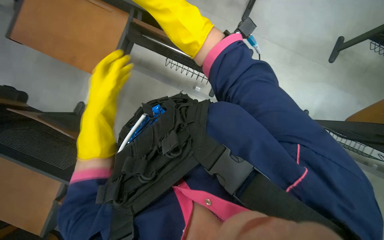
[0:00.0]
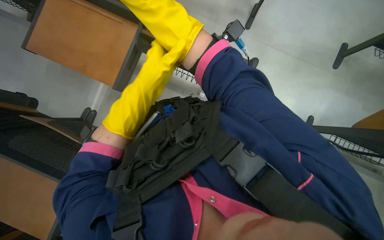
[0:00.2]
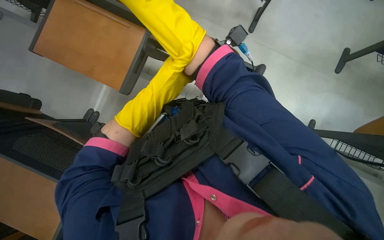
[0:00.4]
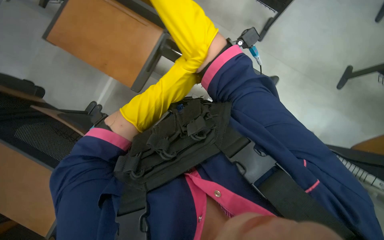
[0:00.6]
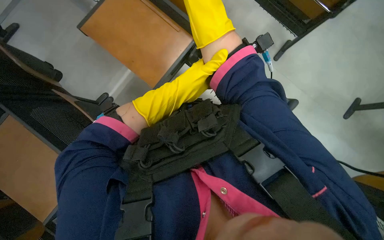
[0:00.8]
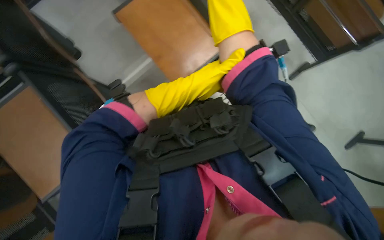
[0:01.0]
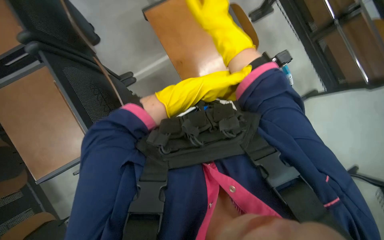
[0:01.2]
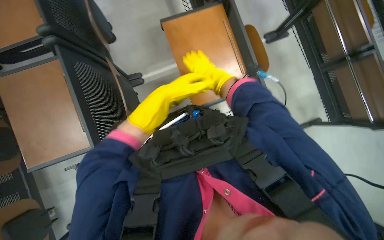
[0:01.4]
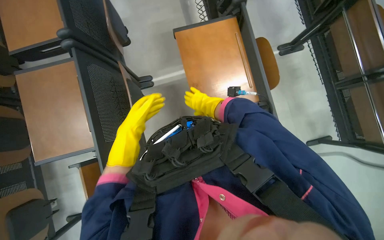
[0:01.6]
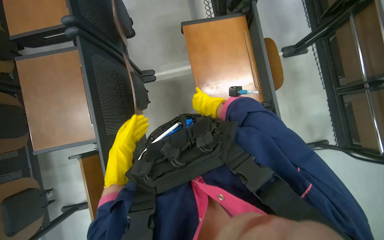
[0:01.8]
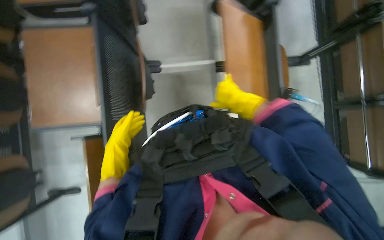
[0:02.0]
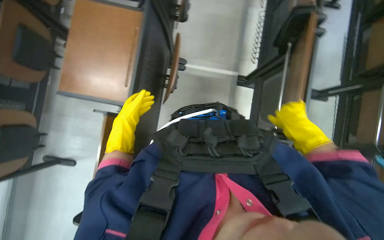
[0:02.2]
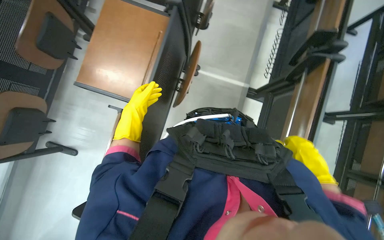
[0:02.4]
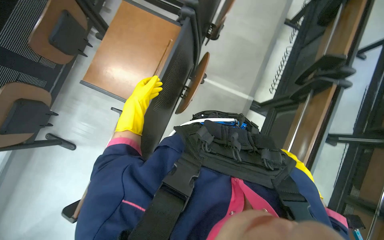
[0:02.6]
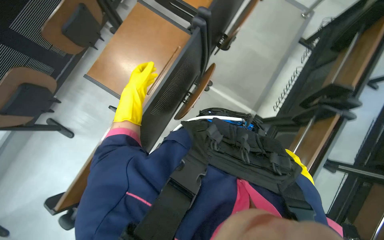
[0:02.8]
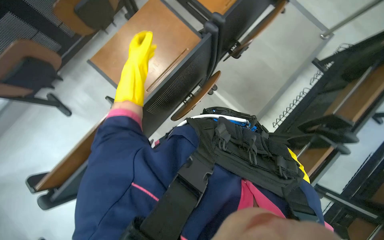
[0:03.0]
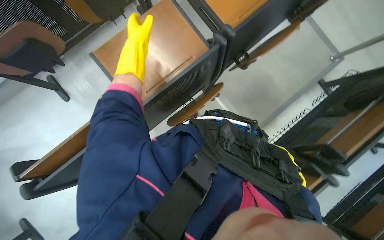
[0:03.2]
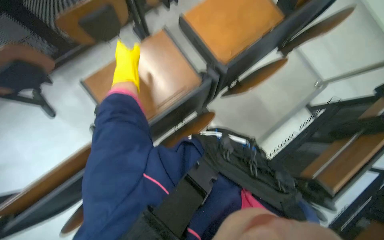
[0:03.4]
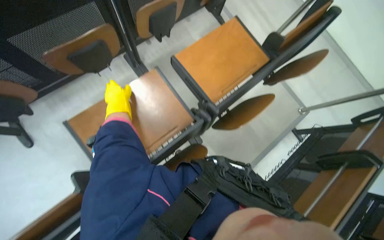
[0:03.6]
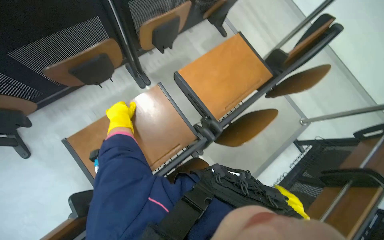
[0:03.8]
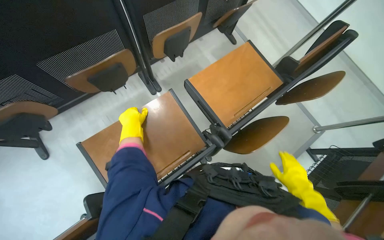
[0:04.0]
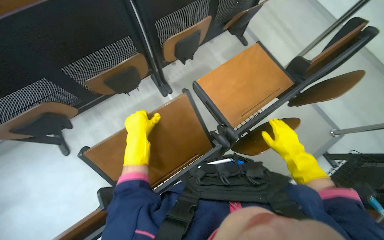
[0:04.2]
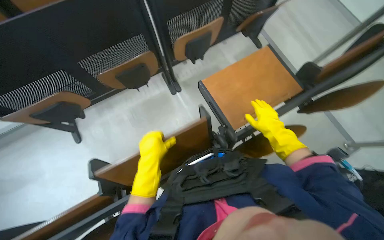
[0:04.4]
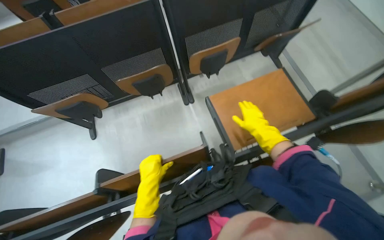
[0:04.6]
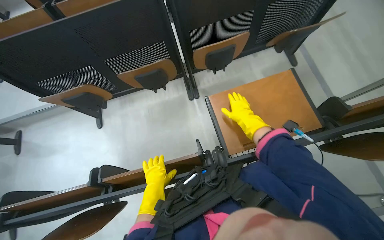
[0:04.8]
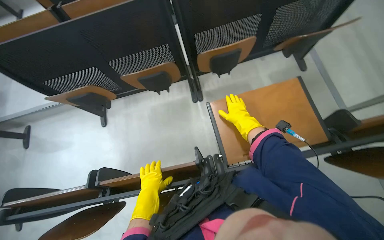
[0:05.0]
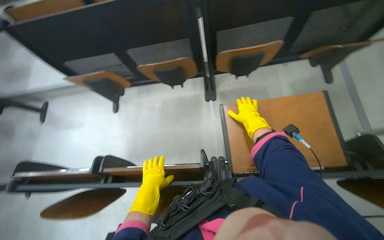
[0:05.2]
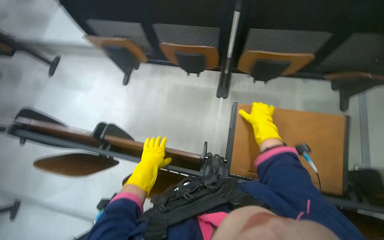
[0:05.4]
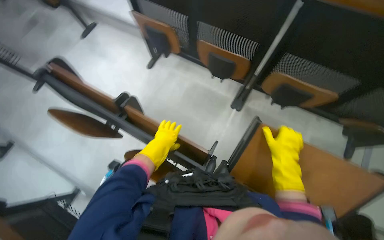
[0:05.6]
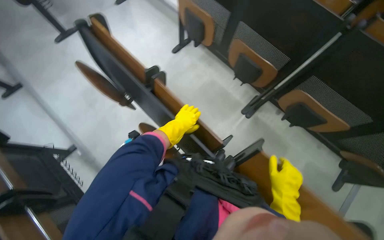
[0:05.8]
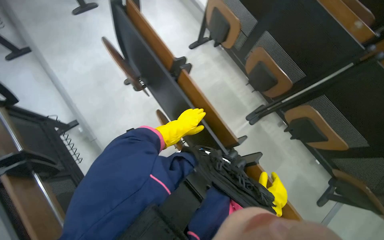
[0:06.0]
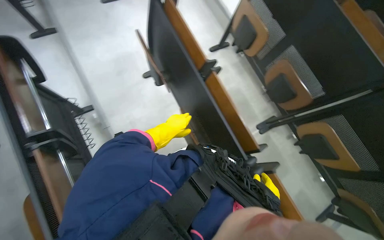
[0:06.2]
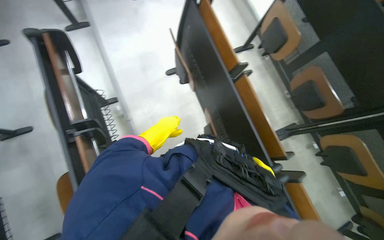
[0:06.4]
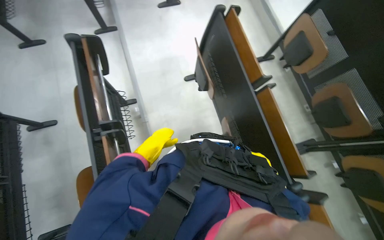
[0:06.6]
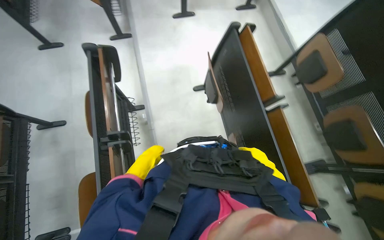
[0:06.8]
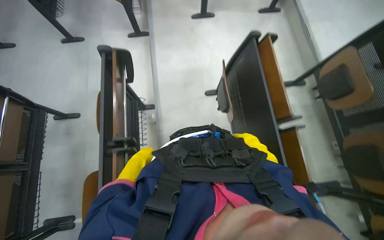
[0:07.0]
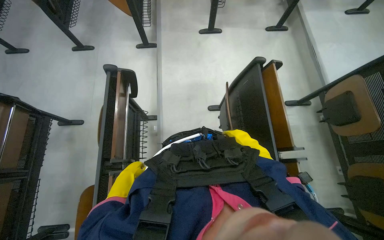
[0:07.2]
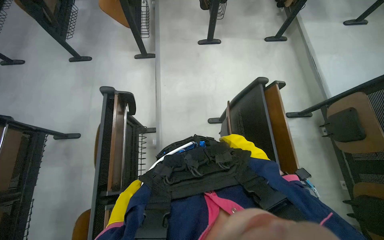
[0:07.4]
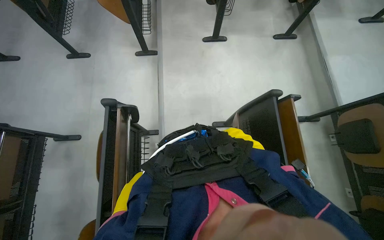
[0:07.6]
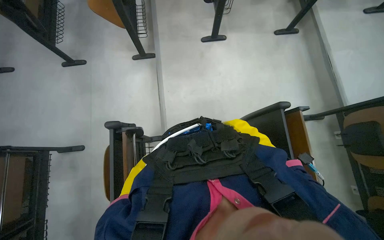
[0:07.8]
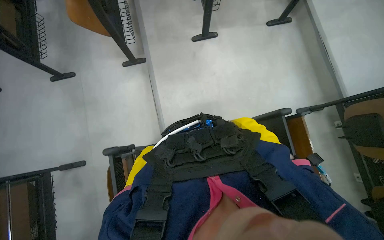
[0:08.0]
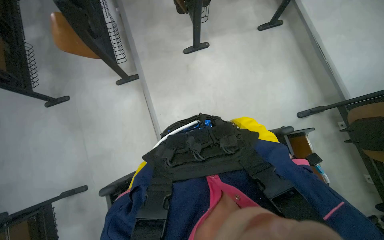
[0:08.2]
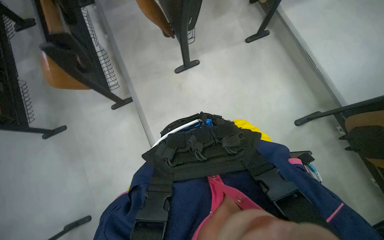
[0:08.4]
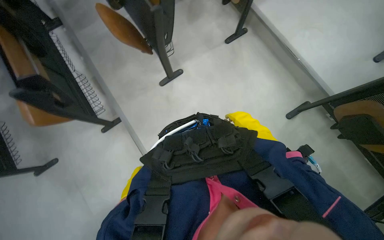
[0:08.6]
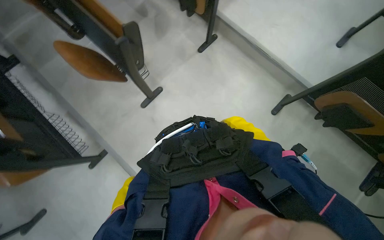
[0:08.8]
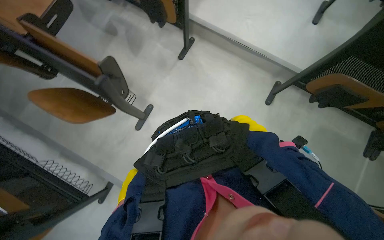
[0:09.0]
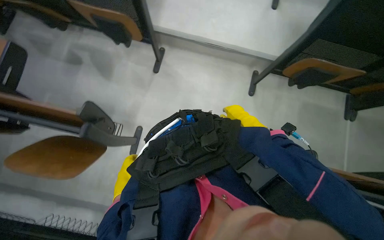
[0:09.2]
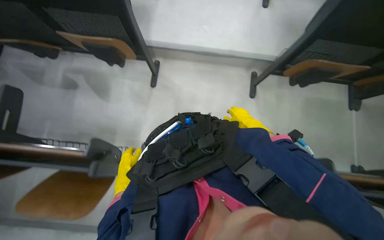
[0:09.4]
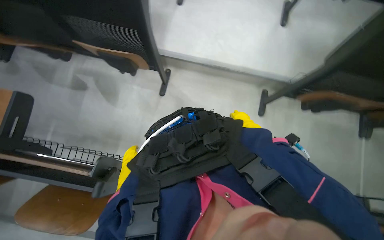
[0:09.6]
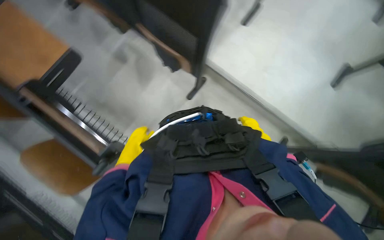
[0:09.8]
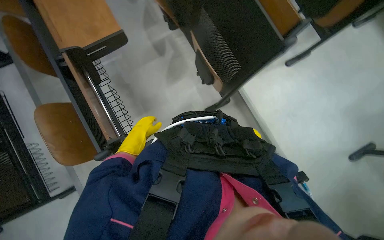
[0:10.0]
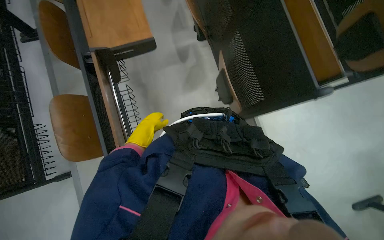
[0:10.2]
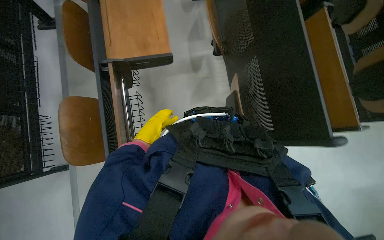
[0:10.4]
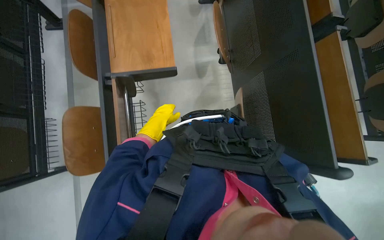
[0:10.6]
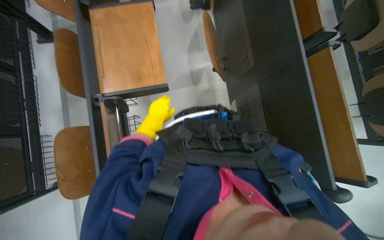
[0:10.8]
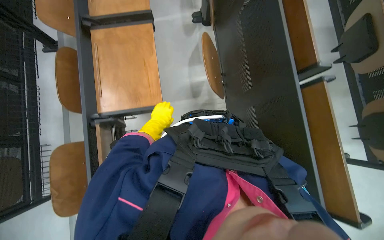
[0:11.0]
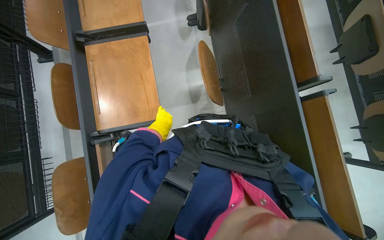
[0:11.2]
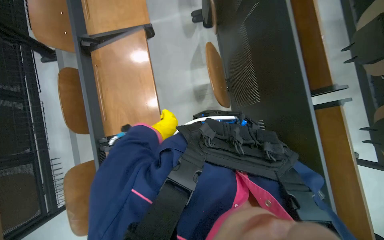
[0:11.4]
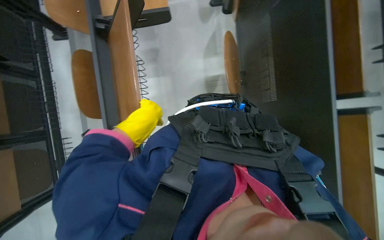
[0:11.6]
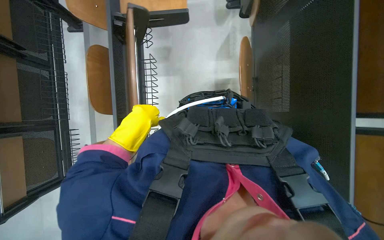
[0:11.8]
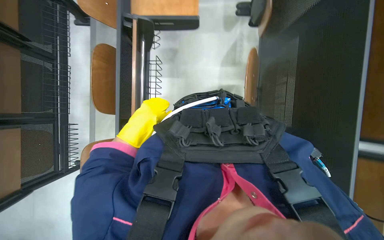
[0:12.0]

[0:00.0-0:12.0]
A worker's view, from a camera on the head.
Job: preparing cleaning supplies.
The whole recording: Preparing desks for mopping. The worker arranges the desks to make it easier to mop the floor.
0.0 to 1.6 s: The camera pitches upward, by roughly 15 degrees.
1.6 to 3.0 s: Everything in view rotates about 55 degrees clockwise.
3.0 to 4.4 s: The view tilts some 20 degrees upward.
4.4 to 6.0 s: The wearer's head swings about 85 degrees to the left.
6.0 to 7.6 s: The camera is carried approximately 70 cm. The wearer's head swings some 35 degrees to the left.
7.6 to 9.0 s: The head travels approximately 90 cm. The scene turns approximately 55 degrees counterclockwise in the picture.
9.0 to 10.4 s: The camera pitches upward, by roughly 15 degrees.
10.4 to 12.0 s: The left hand heads nearer to the camera, covering about 10 cm.

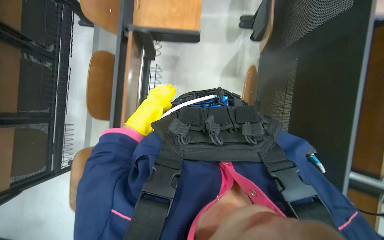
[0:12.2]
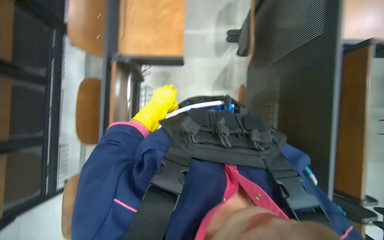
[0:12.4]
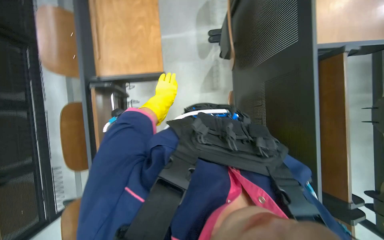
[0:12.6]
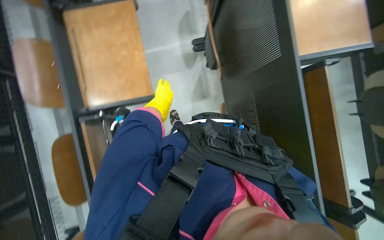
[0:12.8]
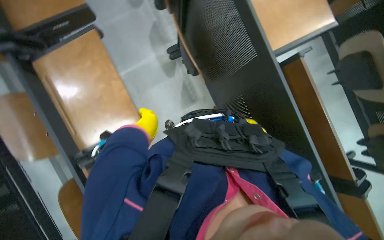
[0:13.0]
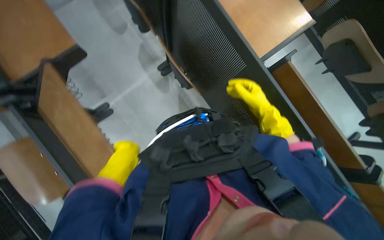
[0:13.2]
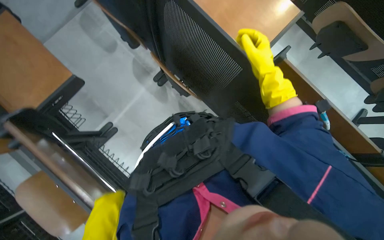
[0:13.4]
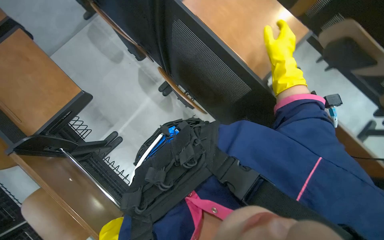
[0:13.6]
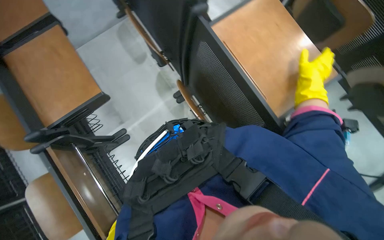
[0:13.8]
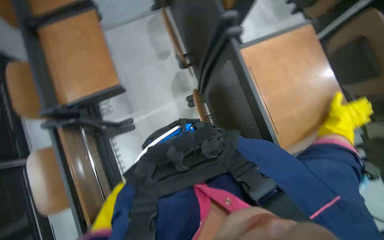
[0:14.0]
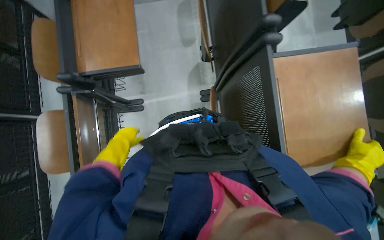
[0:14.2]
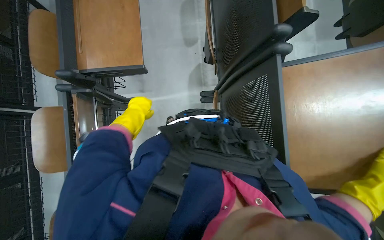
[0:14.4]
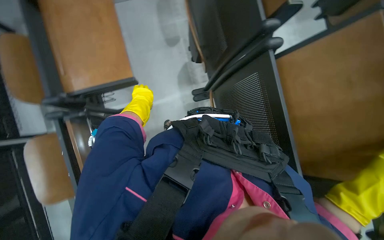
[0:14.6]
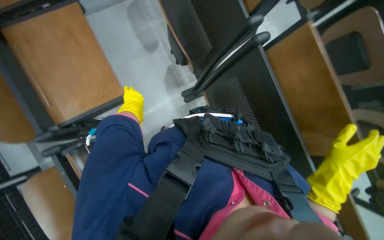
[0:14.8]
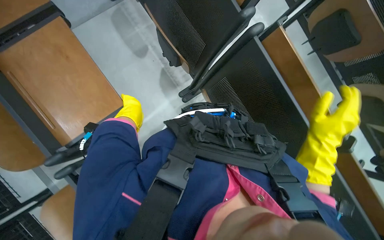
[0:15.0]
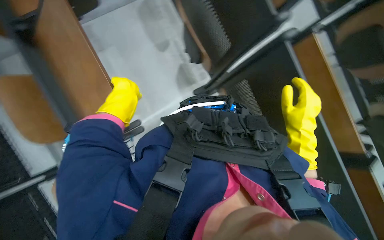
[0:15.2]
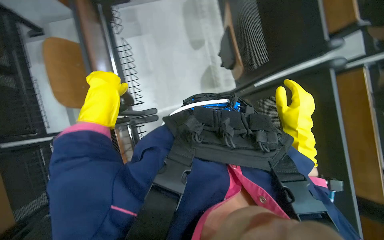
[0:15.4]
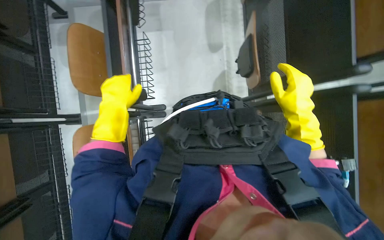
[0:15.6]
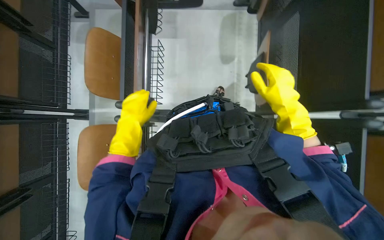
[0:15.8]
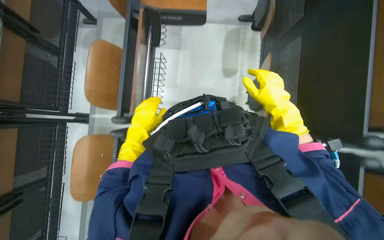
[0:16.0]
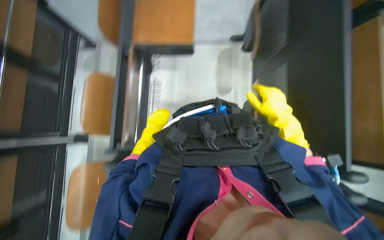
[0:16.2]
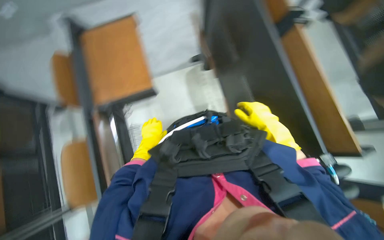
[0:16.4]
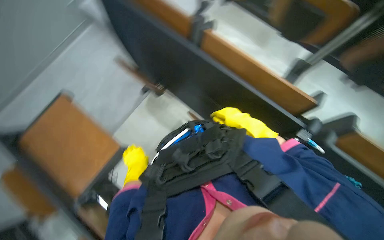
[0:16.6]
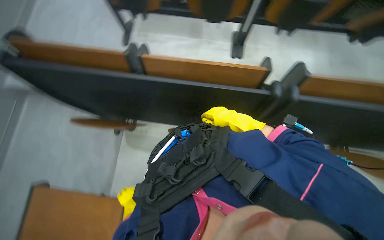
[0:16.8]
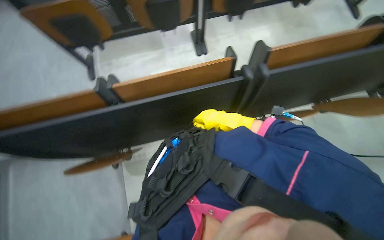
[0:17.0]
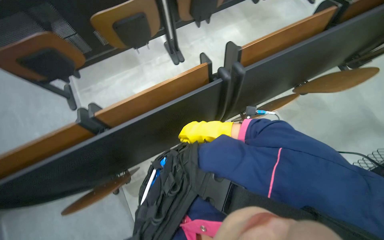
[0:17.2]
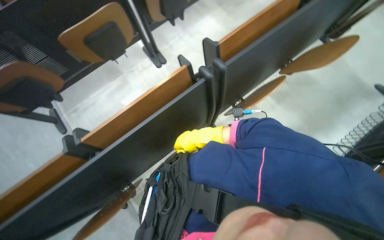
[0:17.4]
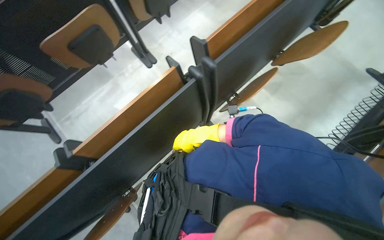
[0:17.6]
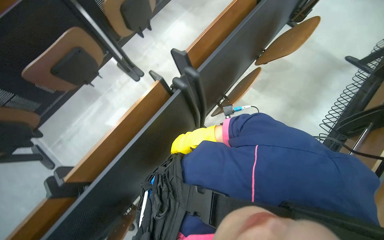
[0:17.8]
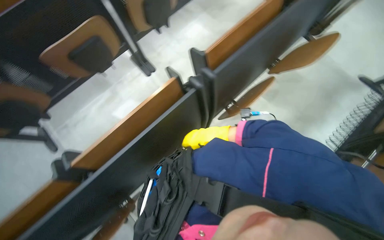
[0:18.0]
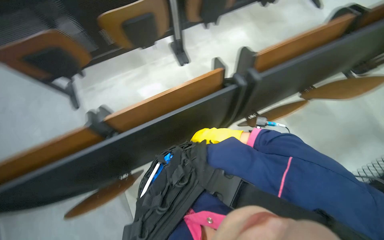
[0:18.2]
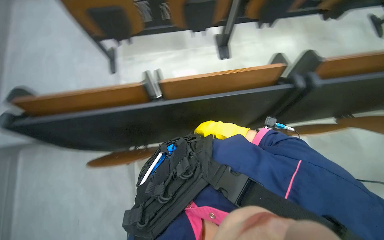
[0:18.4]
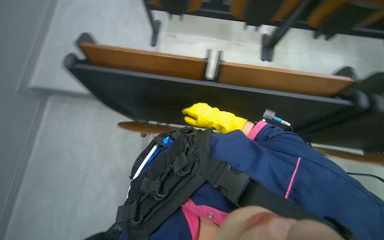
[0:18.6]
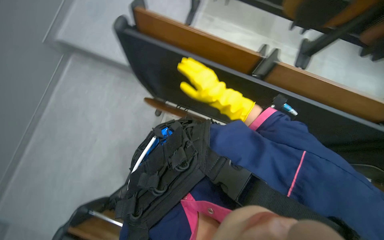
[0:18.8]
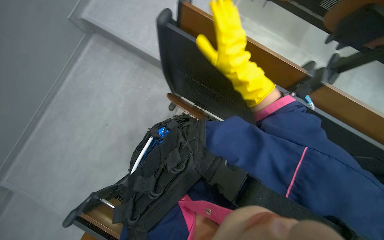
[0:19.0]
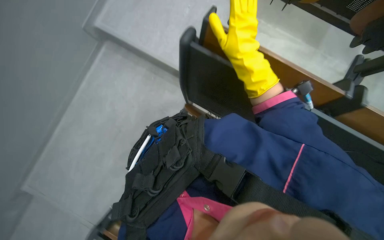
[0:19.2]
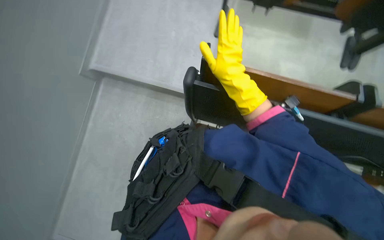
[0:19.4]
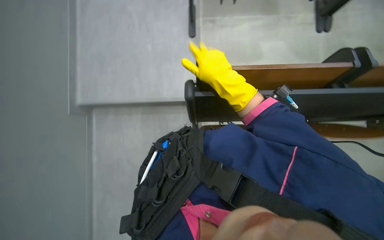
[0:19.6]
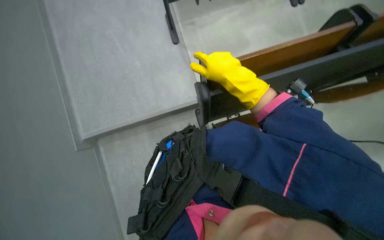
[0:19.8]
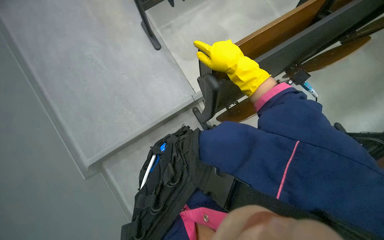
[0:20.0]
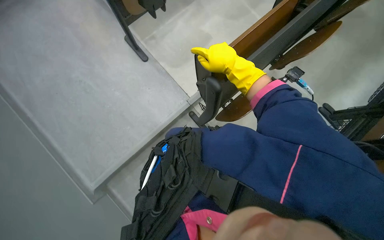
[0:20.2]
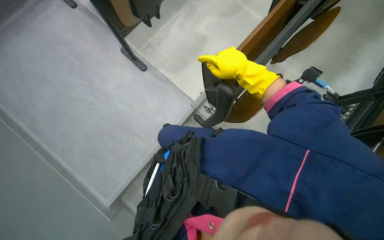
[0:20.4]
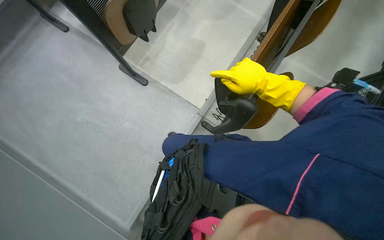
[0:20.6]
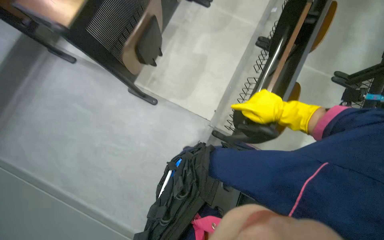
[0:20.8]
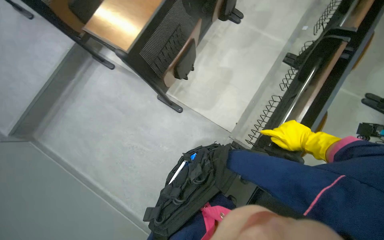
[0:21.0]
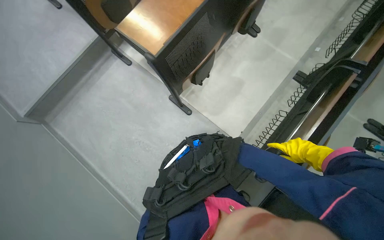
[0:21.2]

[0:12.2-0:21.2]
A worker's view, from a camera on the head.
Job: preparing cleaning supplies.
The whole recording: Preparing desks for mopping. The worker arranges the desks to make it easier to mop the floor.
12.2 to 13.8 s: The camera is carried about 50 cm. Everything in view rotates approximately 45 degrees counterclockwise.
15.2 to 16.6 s: The scene turns about 30 degrees counterclockwise in the picture. The left hand is displaced farther from the camera by about 15 cm.
16.6 to 18.2 s: The head rotates about 50 degrees to the right.
18.2 to 19.8 s: Everything in view rotates some 30 degrees counterclockwise.
19.8 to 21.2 s: The camera is carried some 50 cm. The scene turns roughly 35 degrees counterclockwise in the picture.
